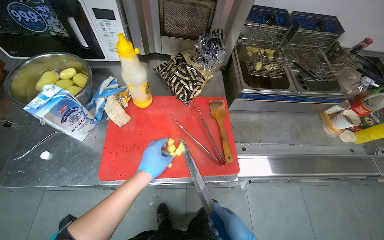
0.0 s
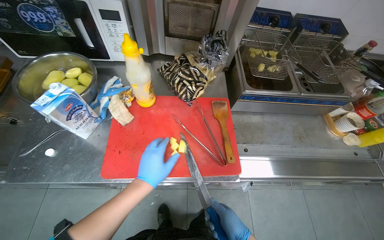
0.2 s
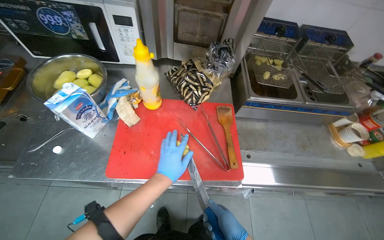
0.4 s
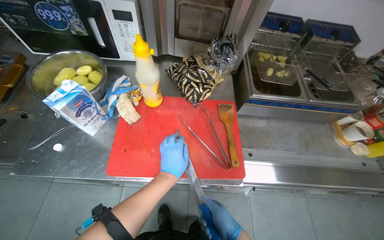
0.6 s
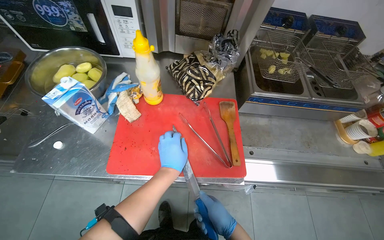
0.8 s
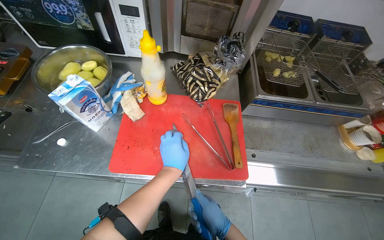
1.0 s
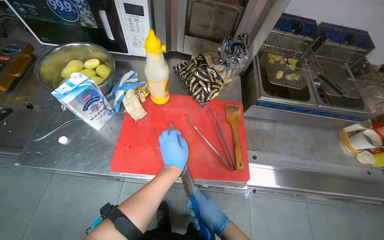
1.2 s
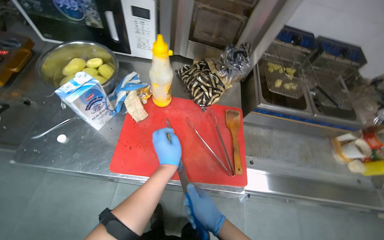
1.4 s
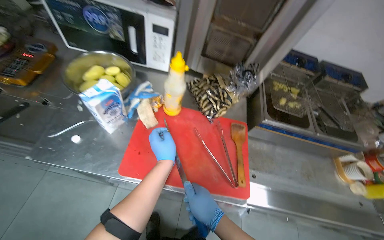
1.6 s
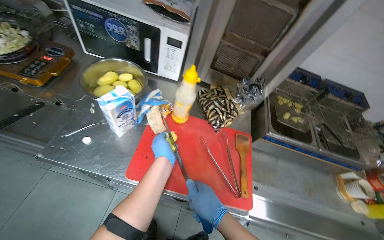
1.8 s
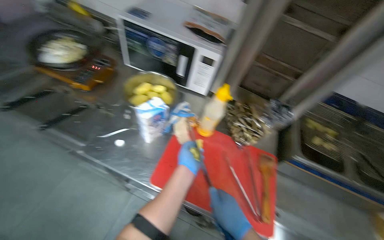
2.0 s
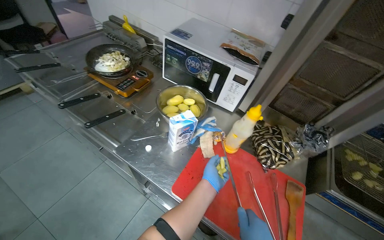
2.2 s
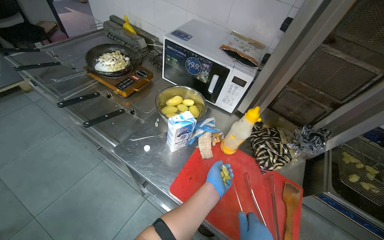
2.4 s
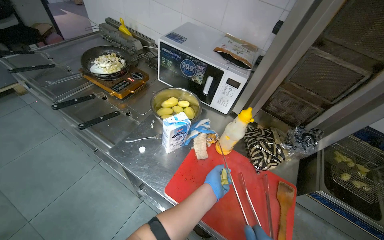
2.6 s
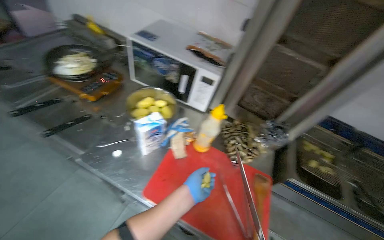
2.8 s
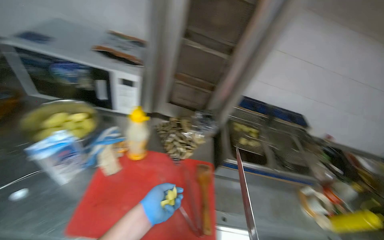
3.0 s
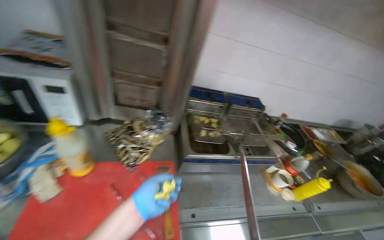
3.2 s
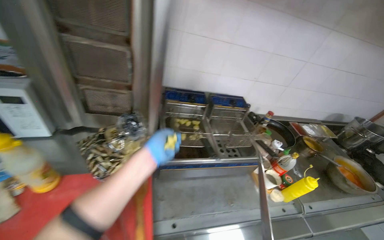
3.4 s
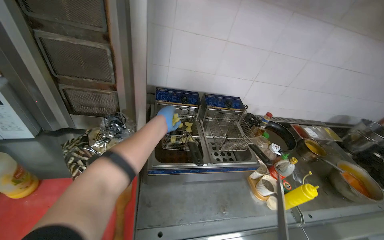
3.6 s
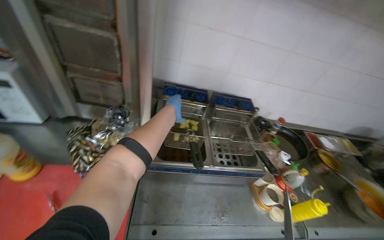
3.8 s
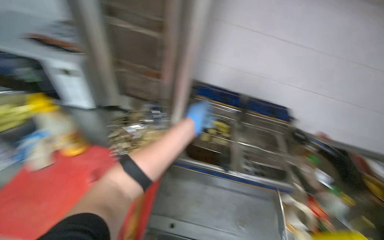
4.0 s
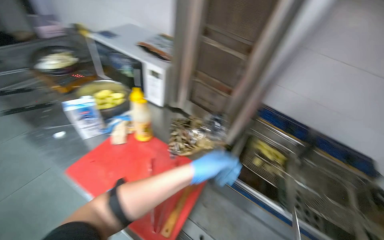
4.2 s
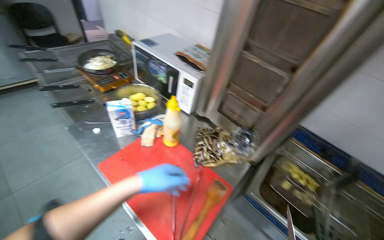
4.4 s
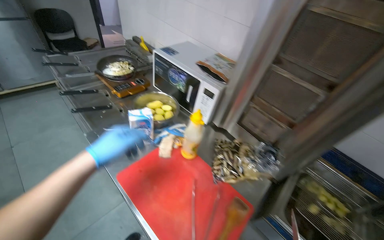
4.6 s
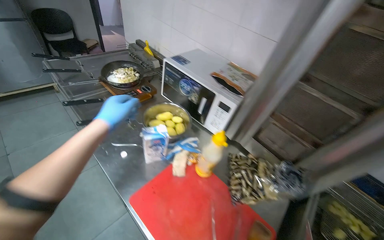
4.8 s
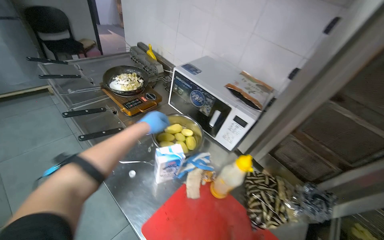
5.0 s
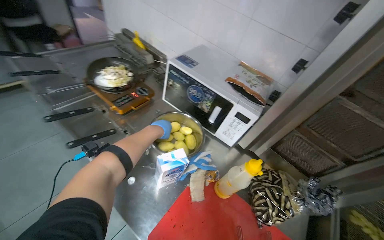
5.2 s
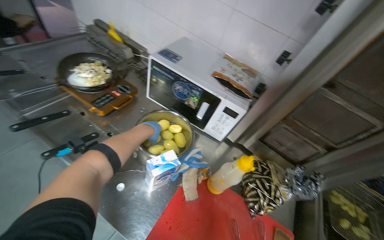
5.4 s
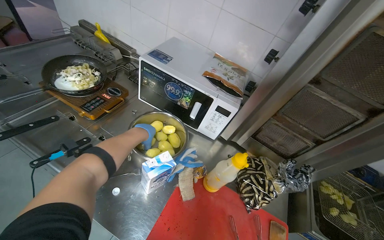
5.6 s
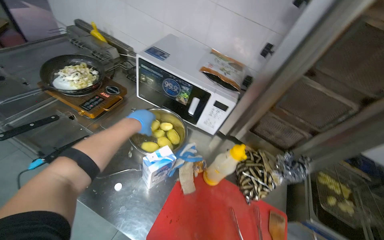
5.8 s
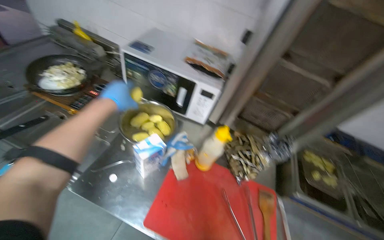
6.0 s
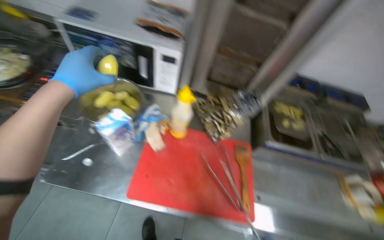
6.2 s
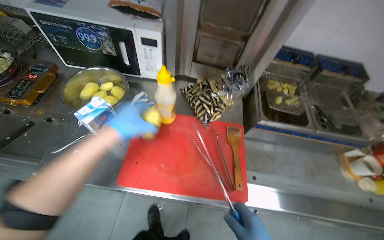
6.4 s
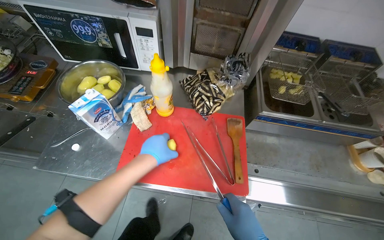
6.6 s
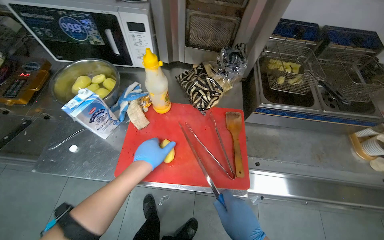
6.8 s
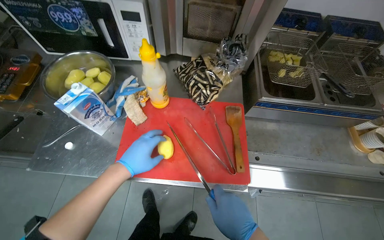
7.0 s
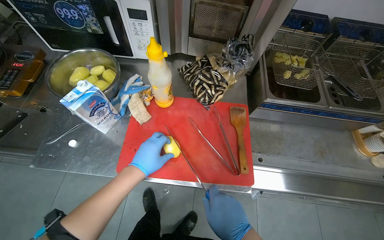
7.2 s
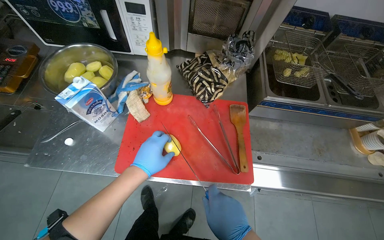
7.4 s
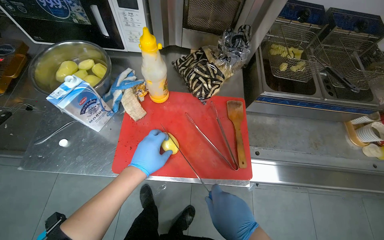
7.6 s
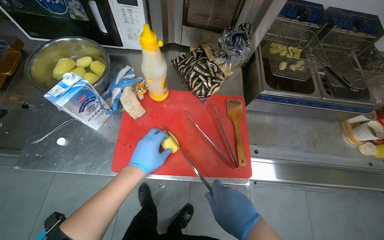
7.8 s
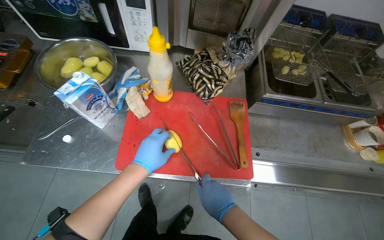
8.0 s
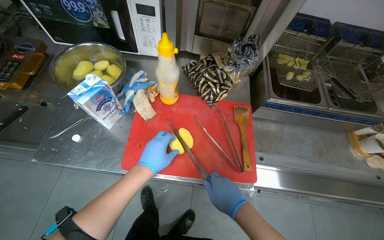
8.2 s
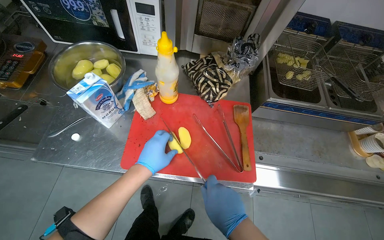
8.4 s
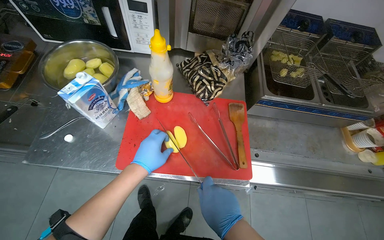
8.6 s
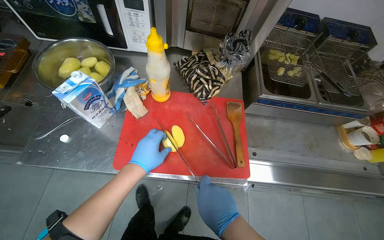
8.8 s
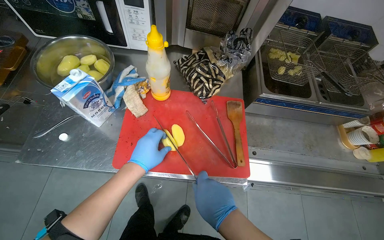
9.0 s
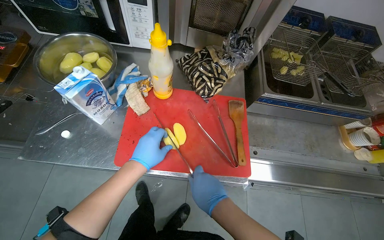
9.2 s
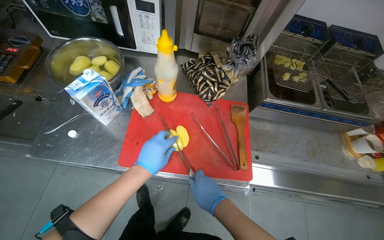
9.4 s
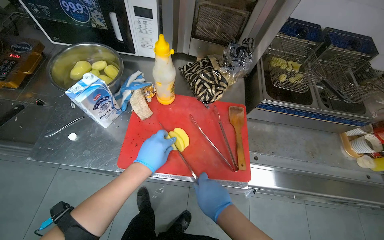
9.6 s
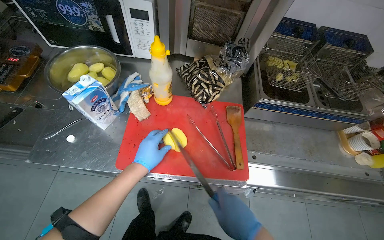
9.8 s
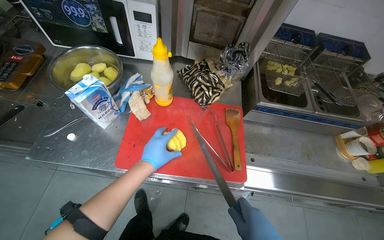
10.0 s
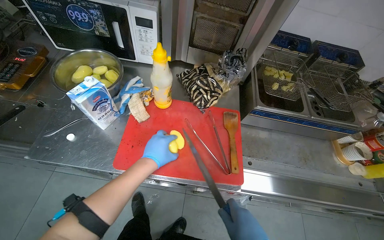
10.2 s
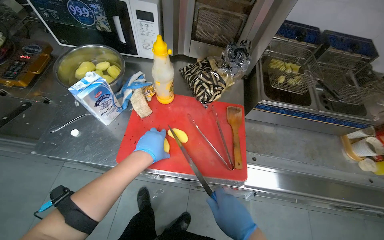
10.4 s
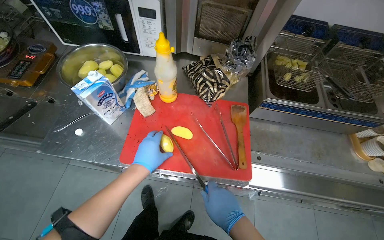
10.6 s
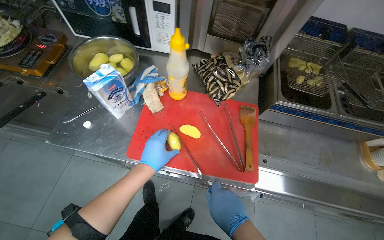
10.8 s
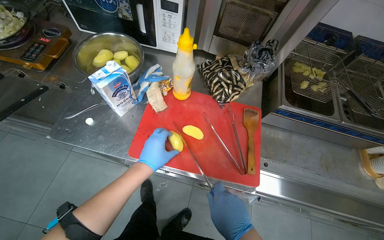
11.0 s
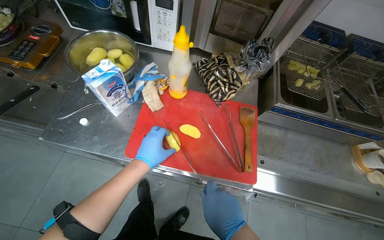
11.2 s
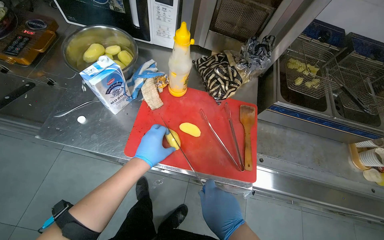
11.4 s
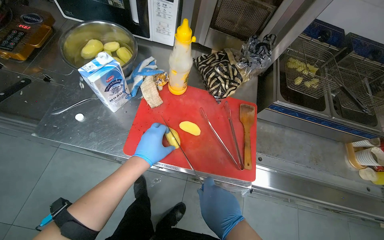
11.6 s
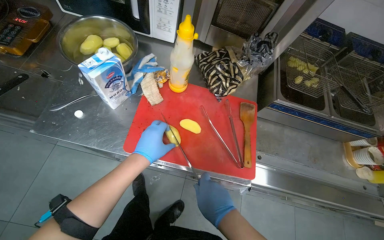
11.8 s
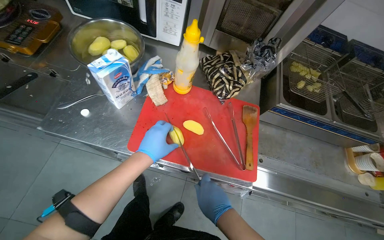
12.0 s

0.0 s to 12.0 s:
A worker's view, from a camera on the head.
Job: preparing food.
The whole recording: Slicing and frying potatoes. The worker slices potatoes on a cutting board and places them into a deep fryer basket.
0.0 to 1.6 s: The view pans to the right by about 20 degrees. The left hand heads to the right, covering approximately 10 cm.
1.6 to 3.0 s: The view tilts roughly 10 degrees upward.
3.0 to 4.4 s: The head rotates about 35 degrees to the left.
4.4 to 6.0 s: The wearer's head swings some 20 degrees to the right. The left hand shifts about 50 cm up the picture and to the left, and goes farther from the camera and returns, approximately 35 cm each way.
6.0 to 7.6 s: The wearer looks roughly 20 degrees further downward. The left hand shifts about 40 cm to the right and down the picture.
7.6 to 9.0 s: The hands make small movements and keep their place.
10.4 to 12.0 s: The right hand travels to the left by about 10 cm.

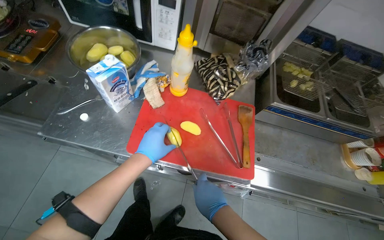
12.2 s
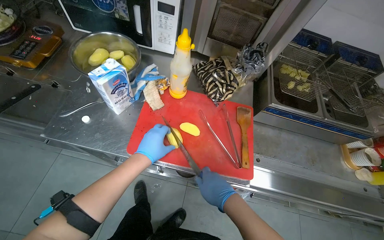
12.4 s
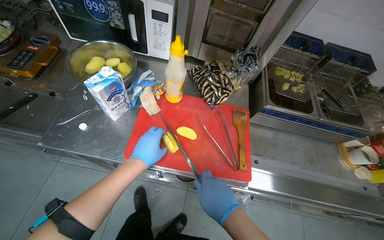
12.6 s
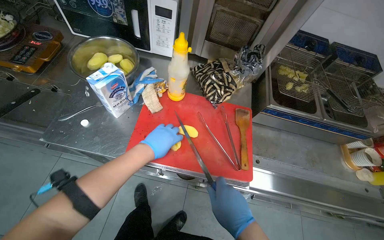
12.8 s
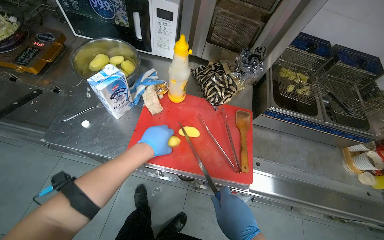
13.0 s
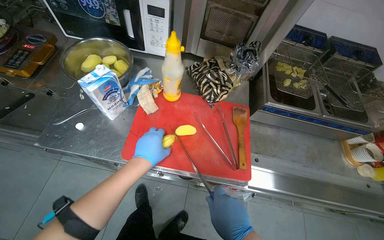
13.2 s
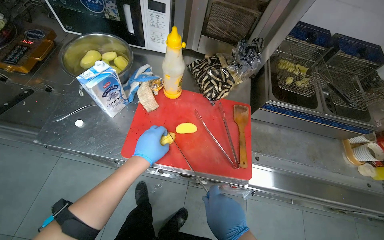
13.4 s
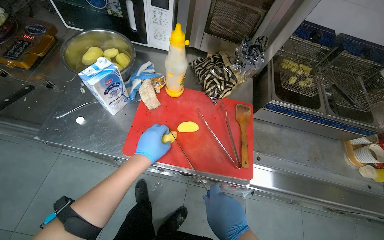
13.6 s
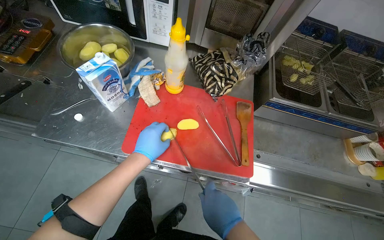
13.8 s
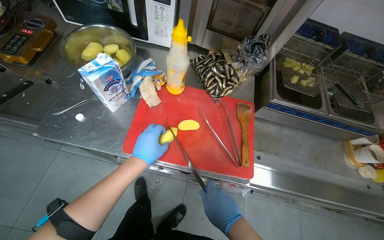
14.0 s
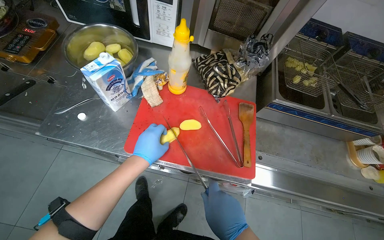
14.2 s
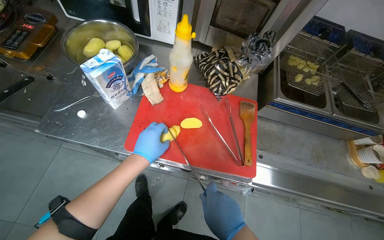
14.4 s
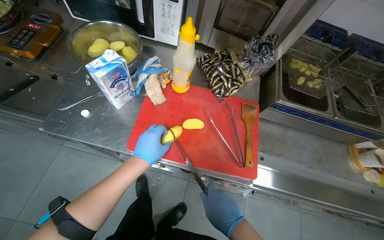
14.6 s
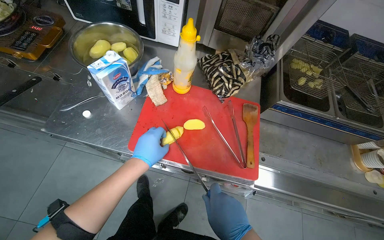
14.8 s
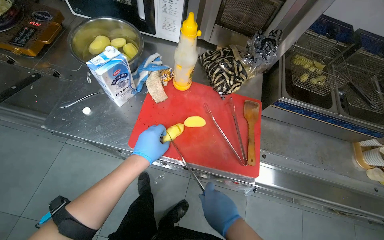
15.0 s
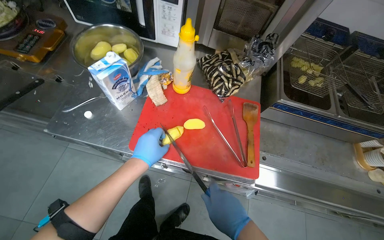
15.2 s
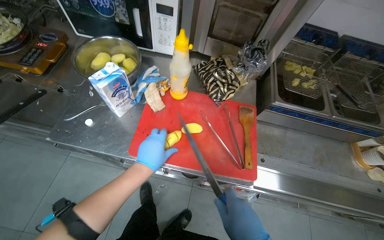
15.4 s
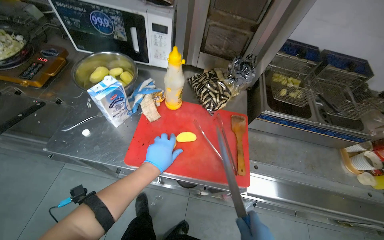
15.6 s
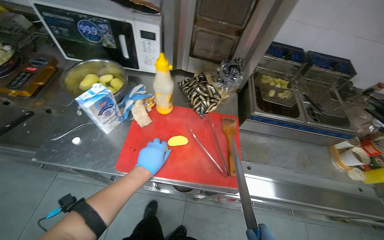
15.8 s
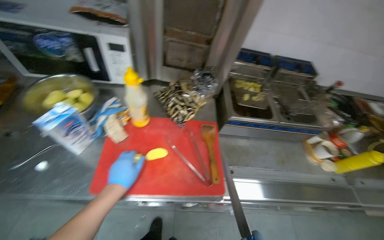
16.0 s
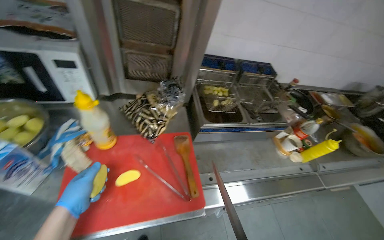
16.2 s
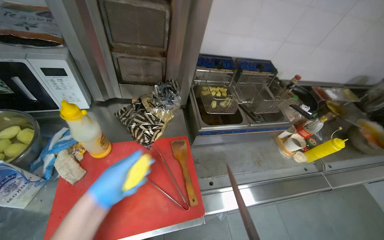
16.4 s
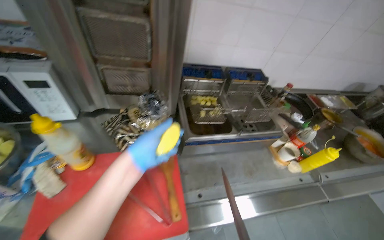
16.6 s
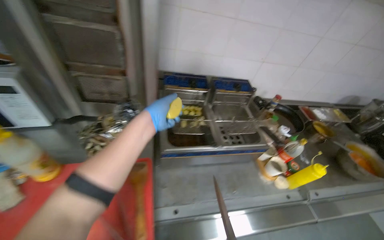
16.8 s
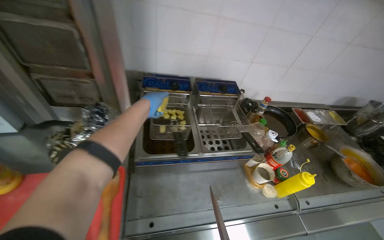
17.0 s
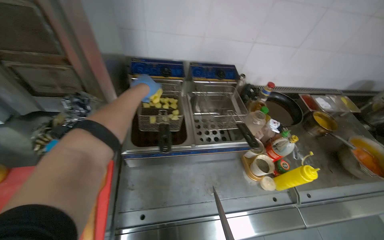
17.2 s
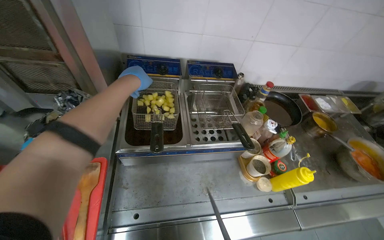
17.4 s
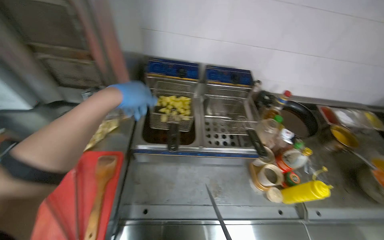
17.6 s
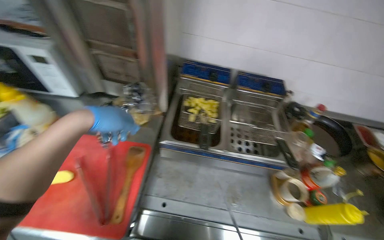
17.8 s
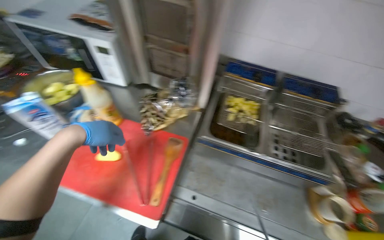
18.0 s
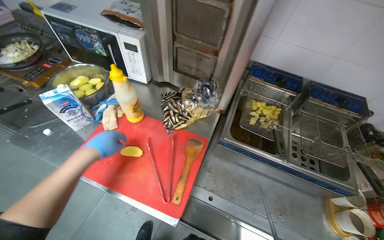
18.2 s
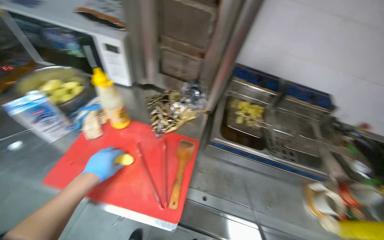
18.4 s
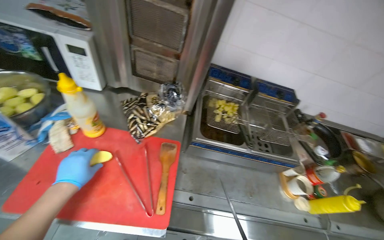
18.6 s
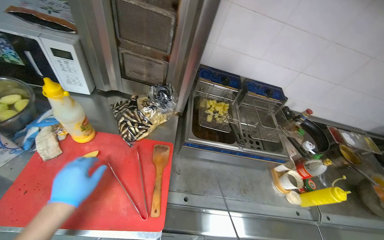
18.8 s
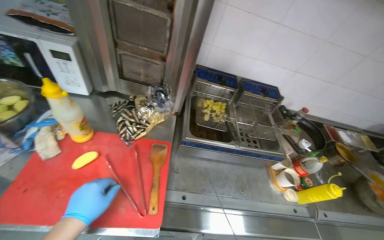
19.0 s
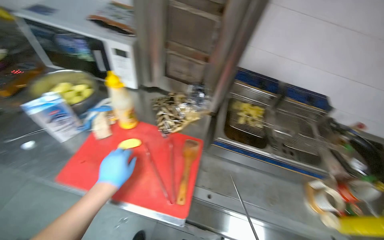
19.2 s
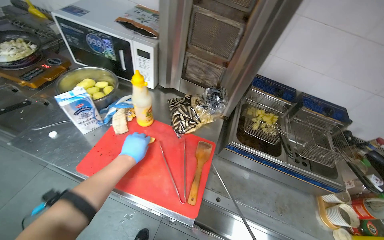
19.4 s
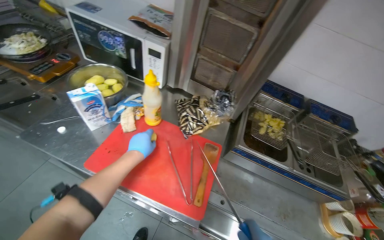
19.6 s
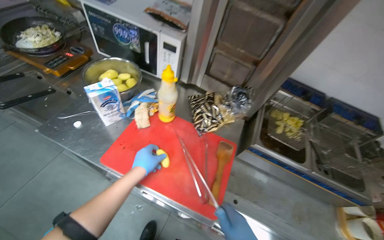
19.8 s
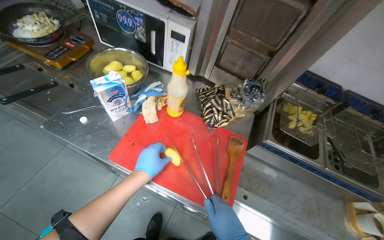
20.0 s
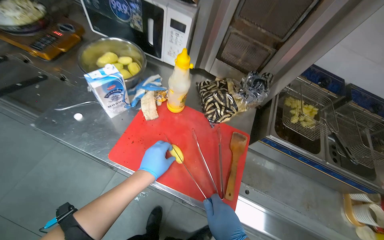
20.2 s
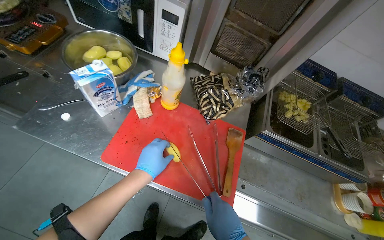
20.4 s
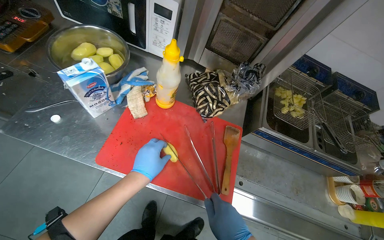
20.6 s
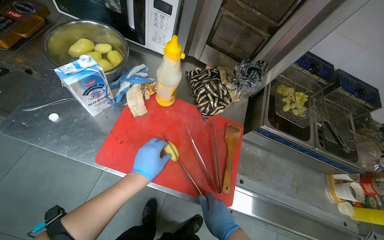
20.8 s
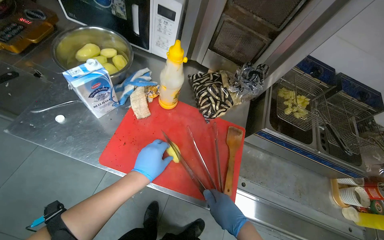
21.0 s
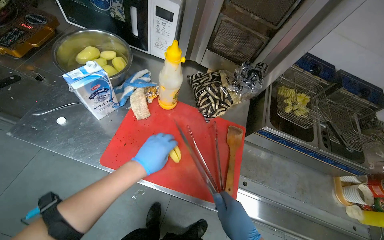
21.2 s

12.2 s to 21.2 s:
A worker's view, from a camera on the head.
Job: preparing food.
The whole recording: Slicing and frying potatoes. The worker slices potatoes on a cutting board and places them into a deep fryer basket.
12.2 to 15.2 s: The hands stay close to where they were, moving slightly.
15.2 to 16.6 s: The wearer's head swings roughly 25 degrees to the right.
16.6 to 18.2 s: The head turns to the left by some 35 degrees.
18.2 to 19.8 s: The left hand heads down the picture, covering roughly 10 cm.
